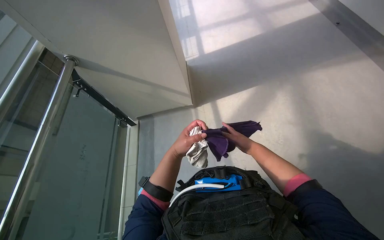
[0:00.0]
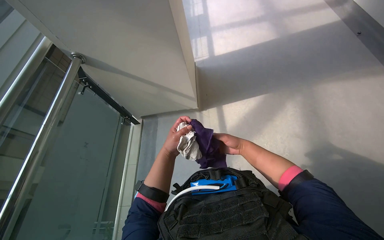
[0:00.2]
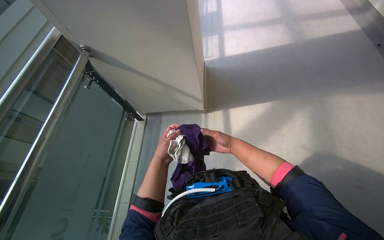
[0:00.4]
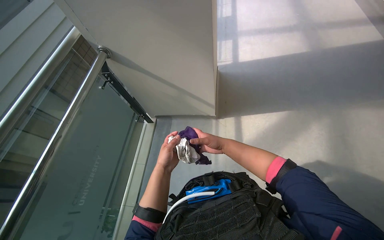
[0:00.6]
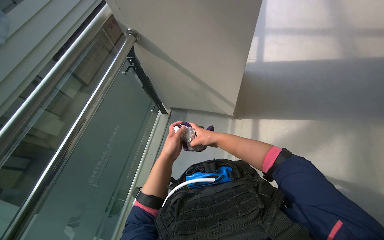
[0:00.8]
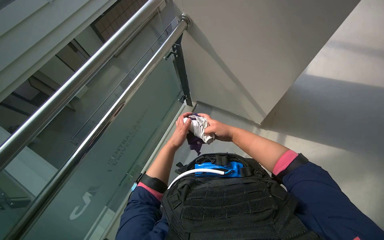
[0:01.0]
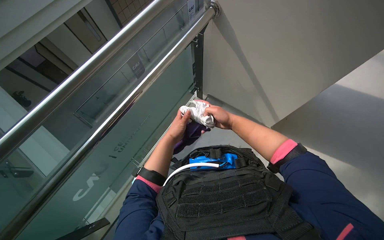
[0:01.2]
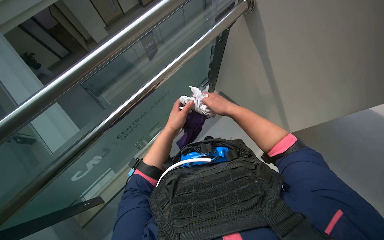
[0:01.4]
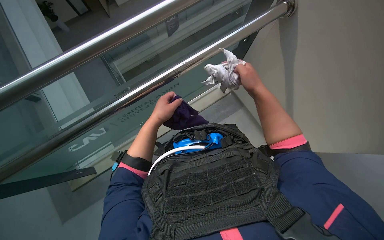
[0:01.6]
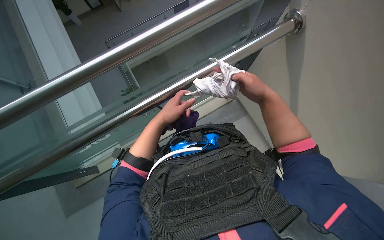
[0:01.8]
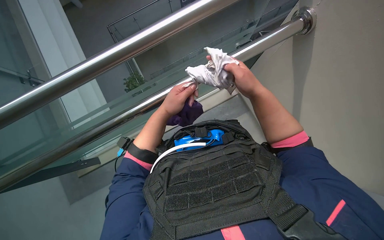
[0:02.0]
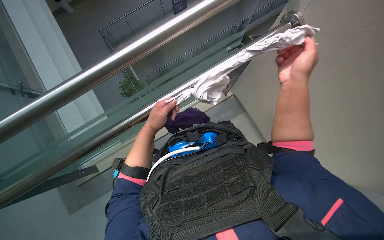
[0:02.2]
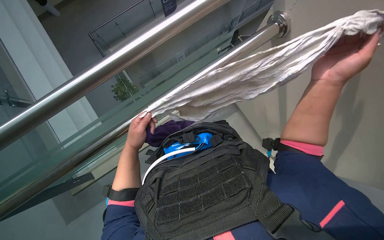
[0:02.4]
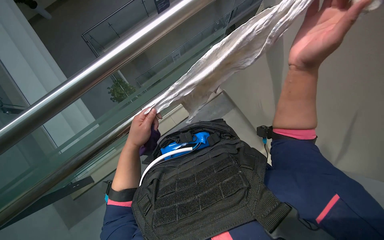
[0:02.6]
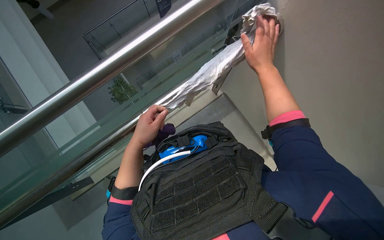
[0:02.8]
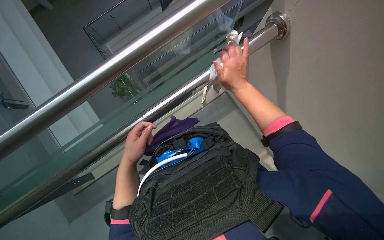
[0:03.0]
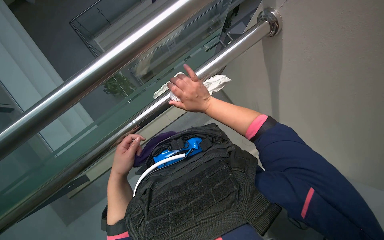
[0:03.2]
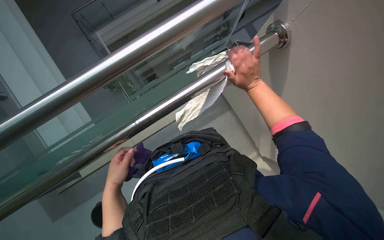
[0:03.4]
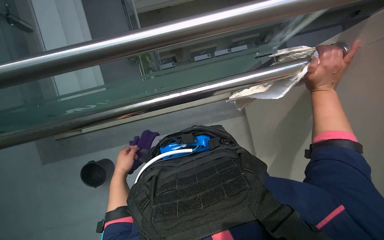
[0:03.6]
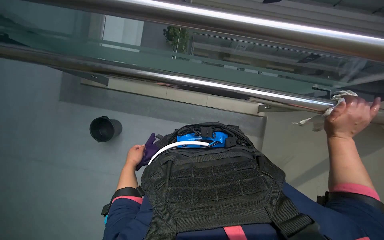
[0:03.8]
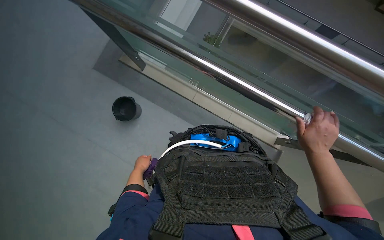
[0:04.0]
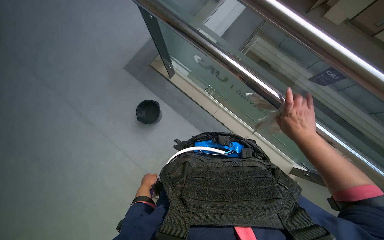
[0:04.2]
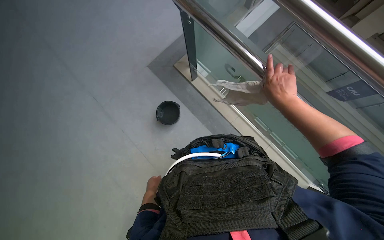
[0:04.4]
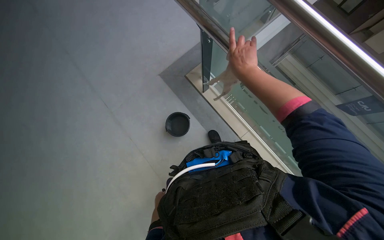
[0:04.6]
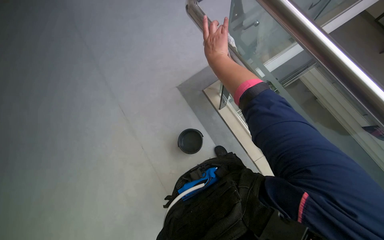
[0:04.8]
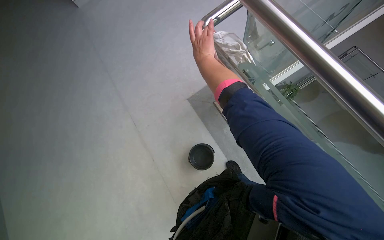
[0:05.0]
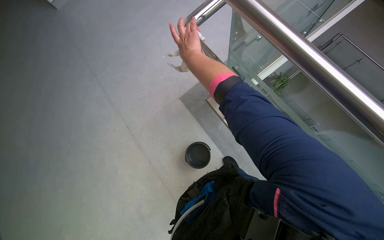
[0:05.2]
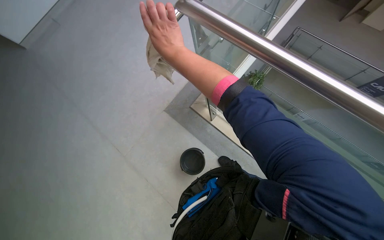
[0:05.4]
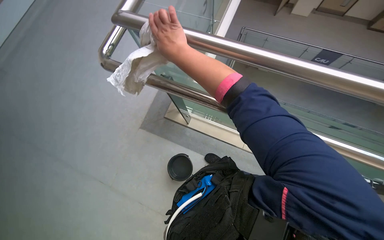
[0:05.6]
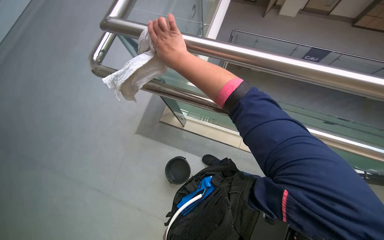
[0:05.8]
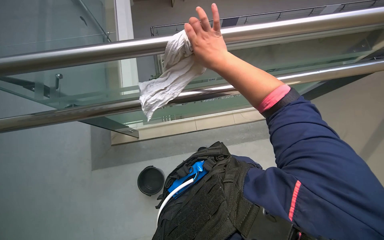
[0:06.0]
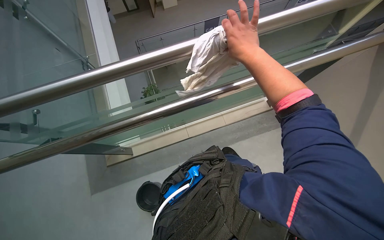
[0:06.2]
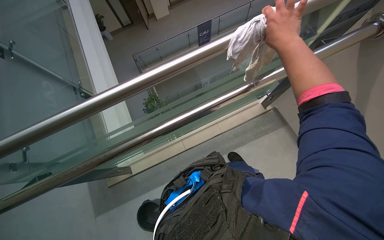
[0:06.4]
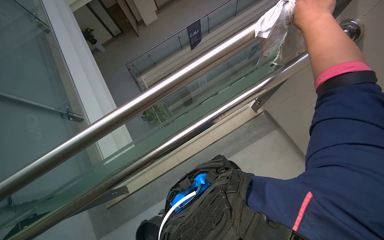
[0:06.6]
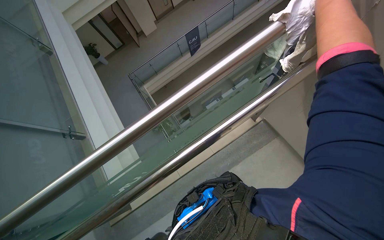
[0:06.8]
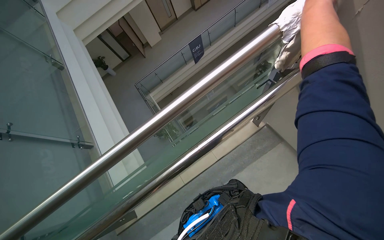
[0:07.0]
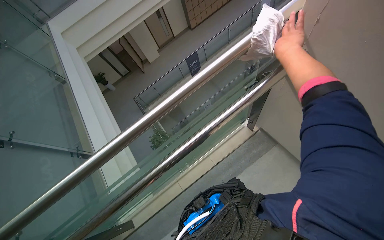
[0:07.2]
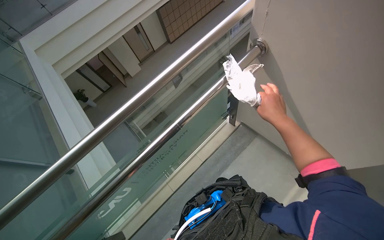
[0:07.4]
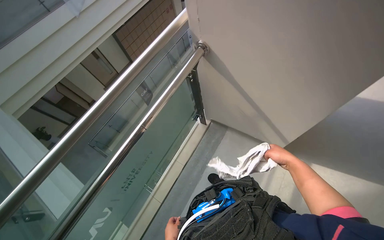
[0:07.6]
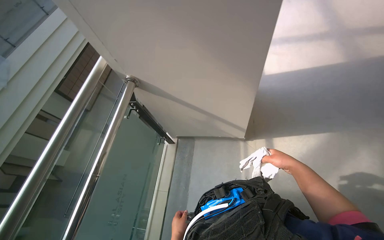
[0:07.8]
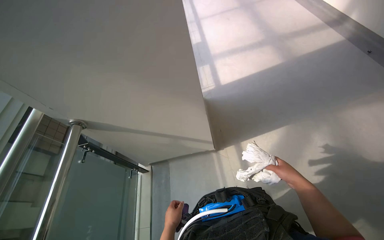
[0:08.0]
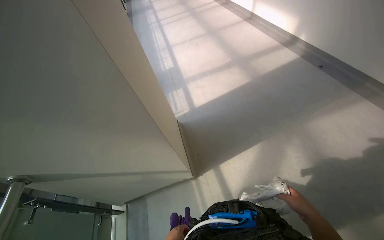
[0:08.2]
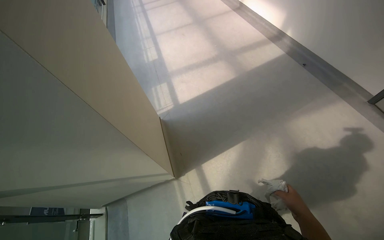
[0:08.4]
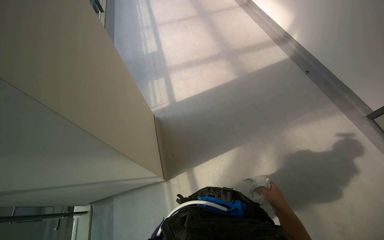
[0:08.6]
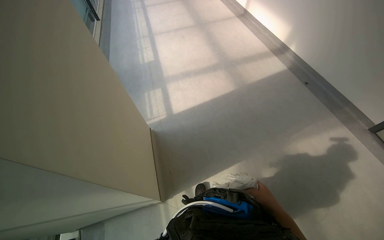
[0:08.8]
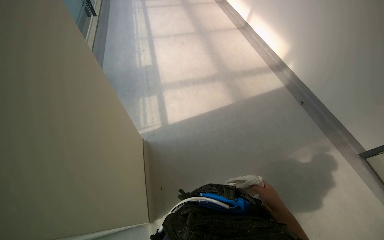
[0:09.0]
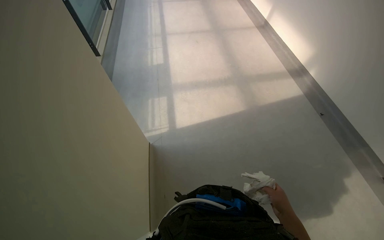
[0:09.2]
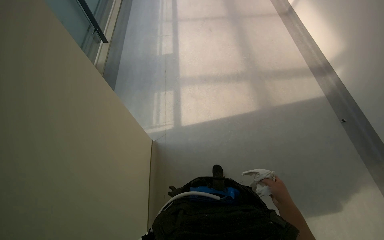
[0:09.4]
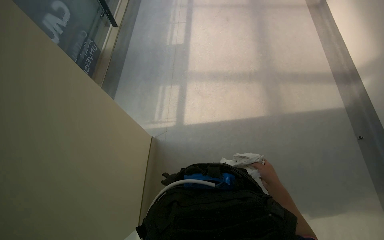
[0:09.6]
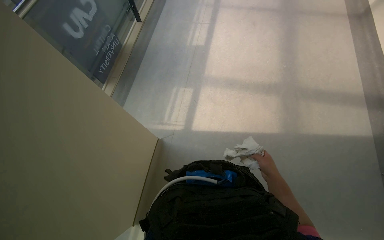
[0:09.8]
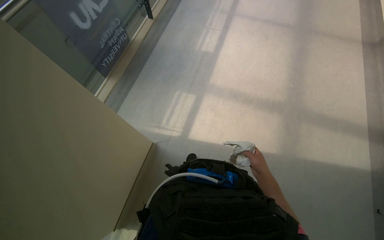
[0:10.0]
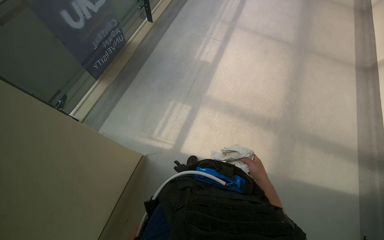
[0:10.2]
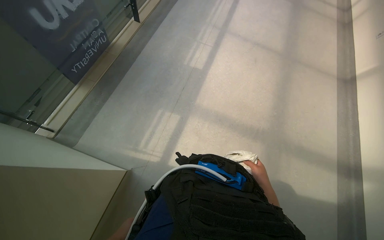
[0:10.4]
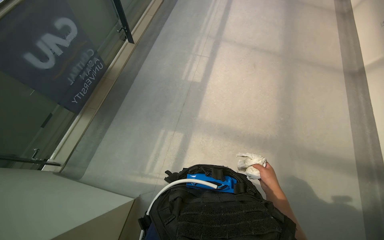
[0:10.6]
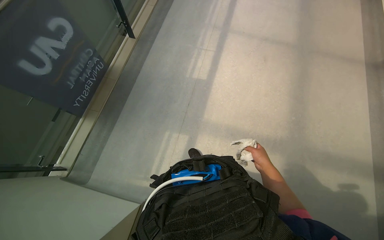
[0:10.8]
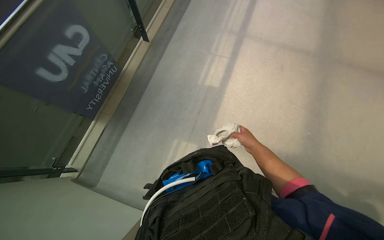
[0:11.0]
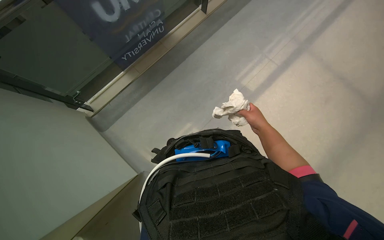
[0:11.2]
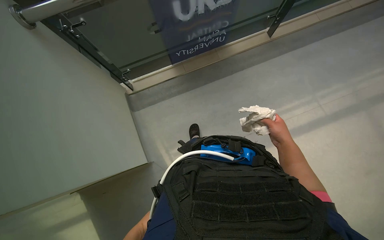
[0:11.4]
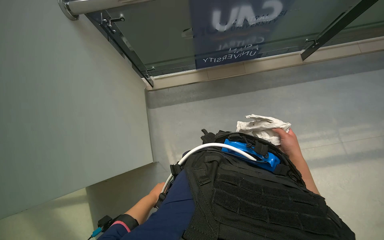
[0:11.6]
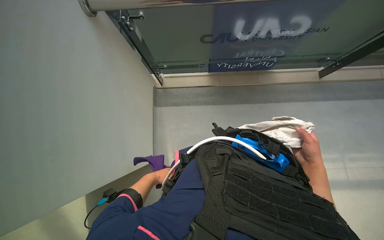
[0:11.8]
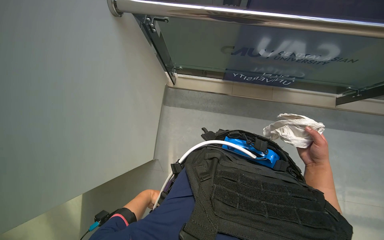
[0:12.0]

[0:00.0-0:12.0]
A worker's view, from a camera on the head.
Job: wiping surfaces.
The whole recording: Wiping metal and glass railings. The worker wipes the metal and glass railings with a white cloth.
0:00.0 to 0:01.6: The wearer's head swings approximately 45 degrees to the left. The camera pitches downward, by approximately 20 degrees.
0:01.6 to 0:03.0: The right hand goes nearer to the camera and returns, approximately 15 cm each way.
0:03.0 to 0:04.4: The right hand swings left and right, roughly 40 cm each way, with 2 reversals. Meanwhile the left hand shifts roughly 30 cm down the picture and farther from the camera.
0:04.4 to 0:06.0: The view tilts some 15 degrees upward.
0:07.6 to 0:09.0: The camera travels about 80 cm. The wearer's head swings approximately 45 degrees to the right. The camera pitches upward, by some 20 degrees.
0:09.0 to 0:10.4: The camera is carried approximately 90 cm. The wearer looks roughly 15 degrees further downward. The scene rotates clockwise by approximately 35 degrees.
0:10.4 to 0:12.0: The wearer moves approximately 40 cm. The head turns to the left by roughly 75 degrees.

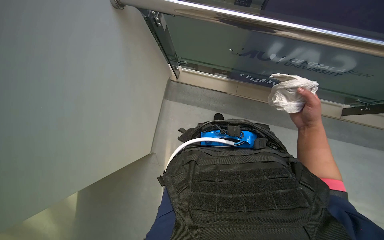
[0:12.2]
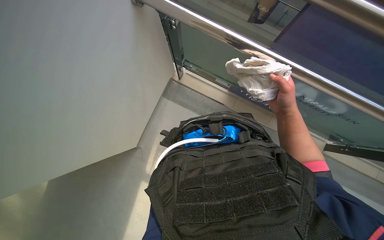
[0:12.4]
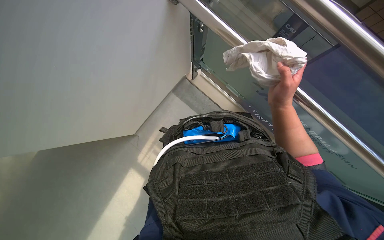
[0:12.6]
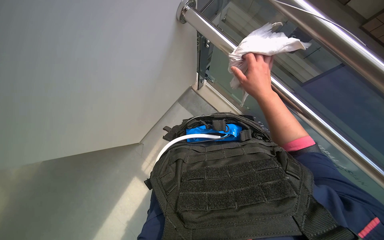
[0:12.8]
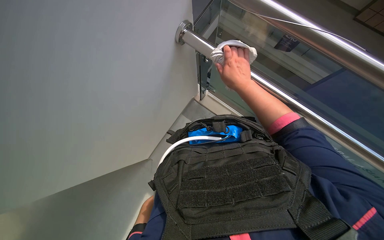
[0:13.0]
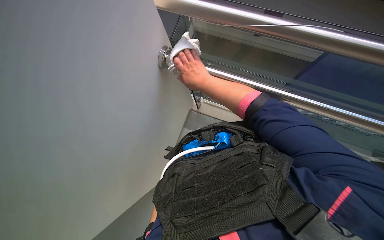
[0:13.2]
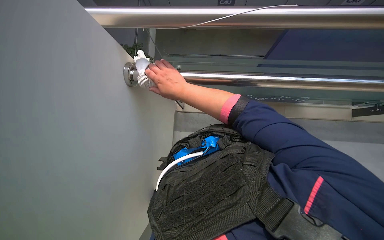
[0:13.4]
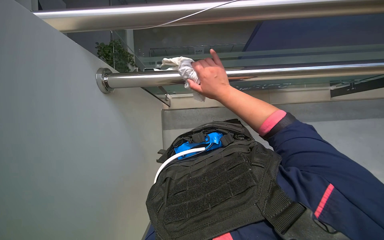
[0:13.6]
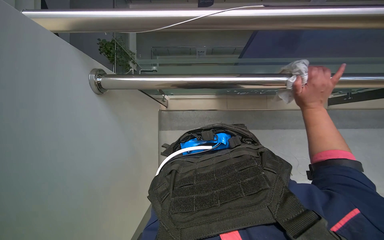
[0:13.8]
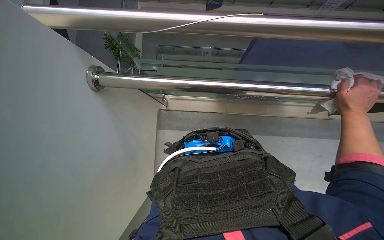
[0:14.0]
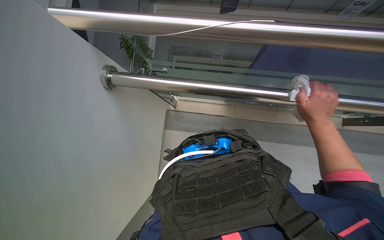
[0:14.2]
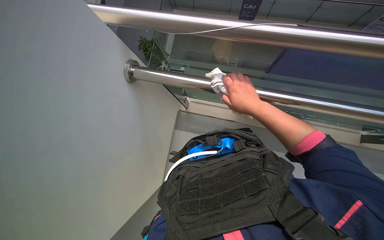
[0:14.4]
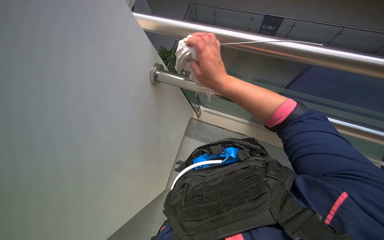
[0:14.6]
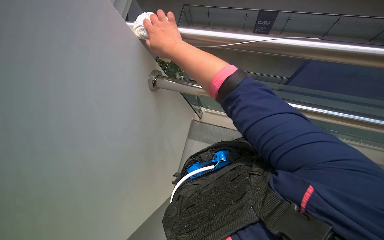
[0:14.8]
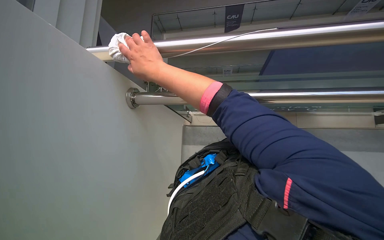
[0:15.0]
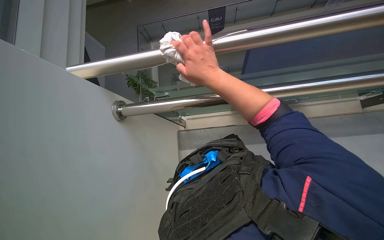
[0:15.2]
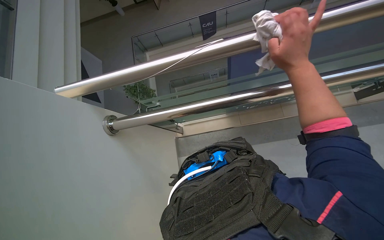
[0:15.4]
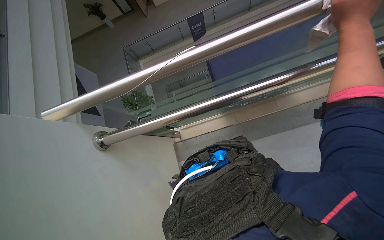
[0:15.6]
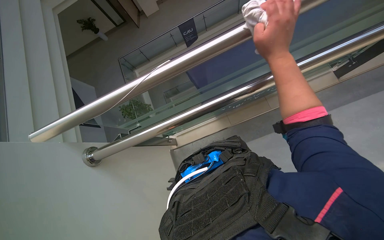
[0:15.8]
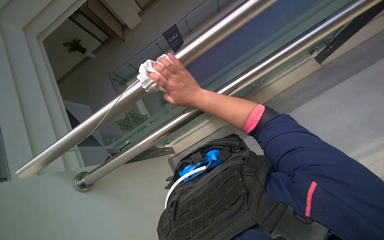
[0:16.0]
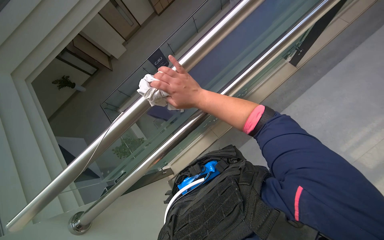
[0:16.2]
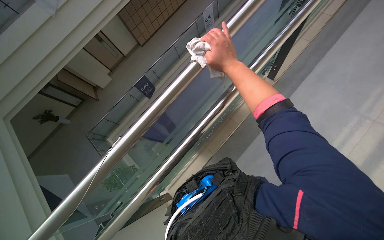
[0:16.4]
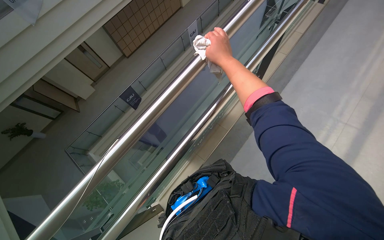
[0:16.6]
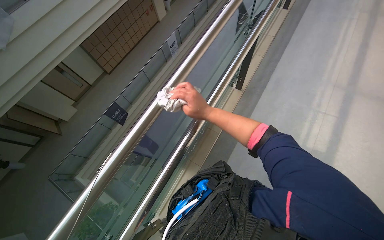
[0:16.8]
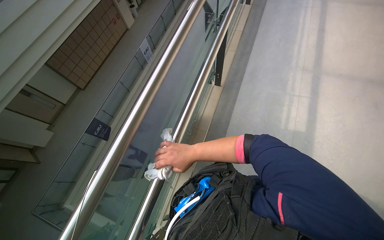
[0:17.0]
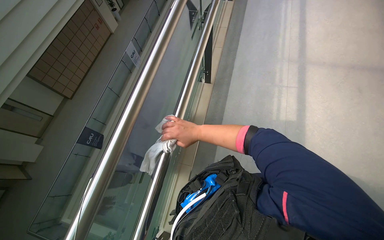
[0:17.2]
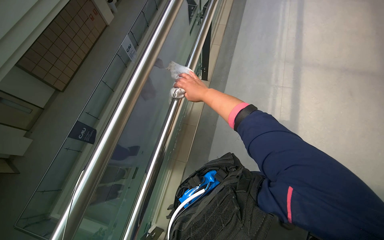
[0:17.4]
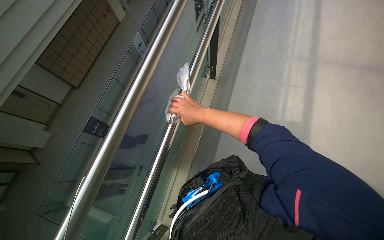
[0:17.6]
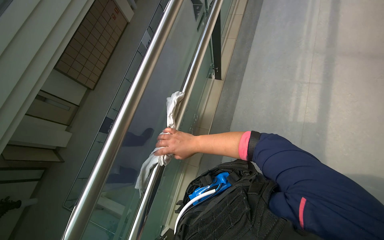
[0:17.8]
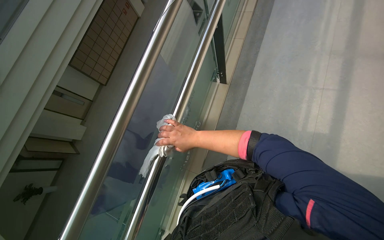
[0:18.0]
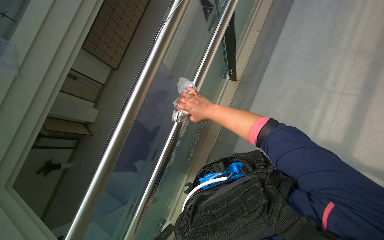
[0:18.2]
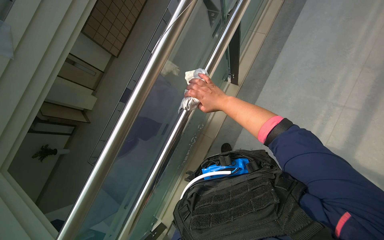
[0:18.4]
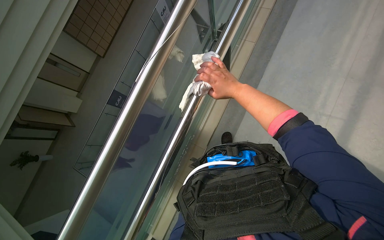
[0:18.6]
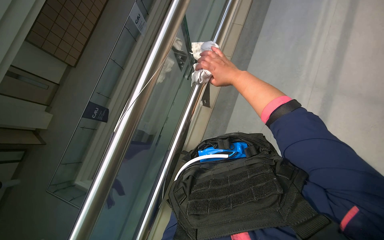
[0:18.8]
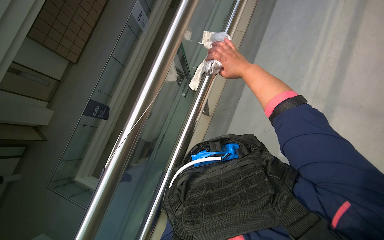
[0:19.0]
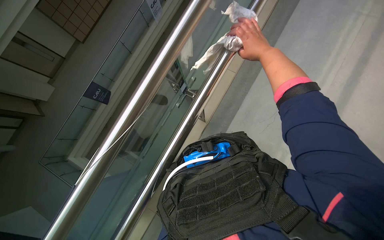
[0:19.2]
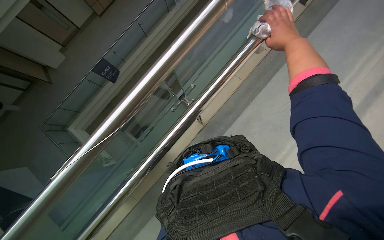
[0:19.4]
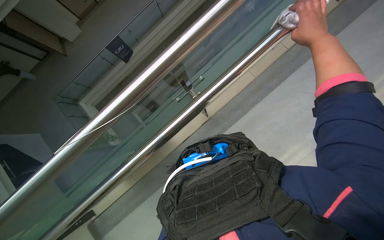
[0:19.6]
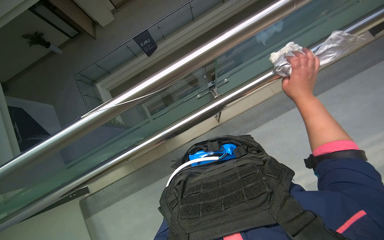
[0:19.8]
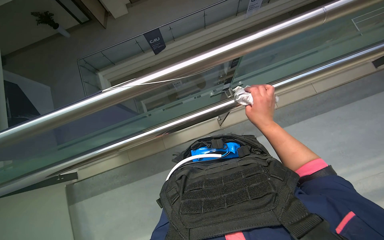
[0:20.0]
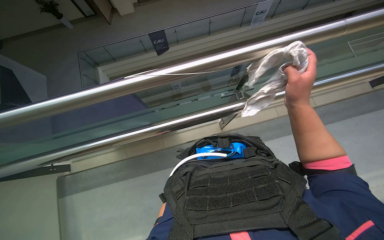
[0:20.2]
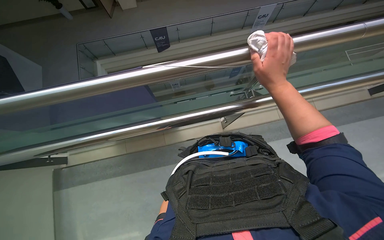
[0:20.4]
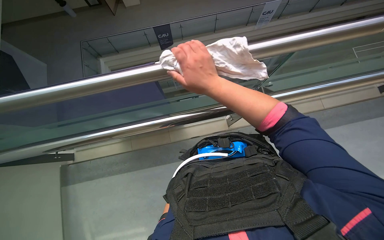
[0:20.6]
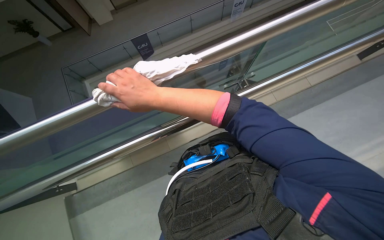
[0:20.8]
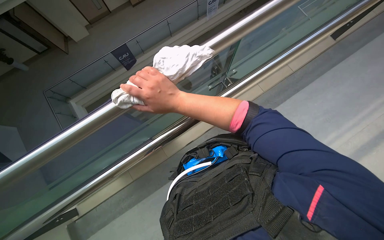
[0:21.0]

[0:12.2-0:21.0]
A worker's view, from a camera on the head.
Job: wiping surfaces.
The whole recording: Wiping metal and glass railings. The worker wipes the metal and glass railings with a white cloth.
0:12.2 to 0:13.6: The right hand is displaced up the picture by some 20 cm.
0:13.6 to 0:15.2: The right hand swings left and right, approximately 60 cm each way, with 2 reversals.
0:15.2 to 0:16.6: The wearer looks approximately 20 degrees further upward. The scene rotates counterclockwise by roughly 40 degrees.
0:18.0 to 0:19.6: The wearer looks roughly 15 degrees further downward. Everything in view rotates roughly 30 degrees clockwise.
